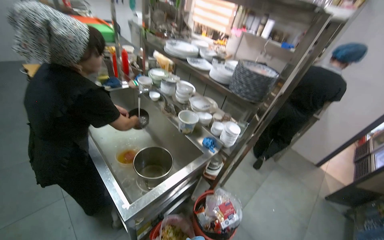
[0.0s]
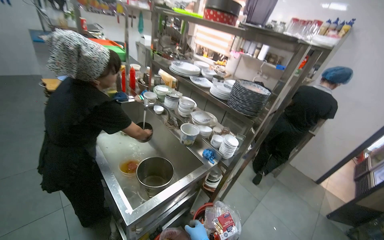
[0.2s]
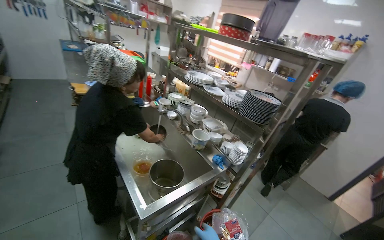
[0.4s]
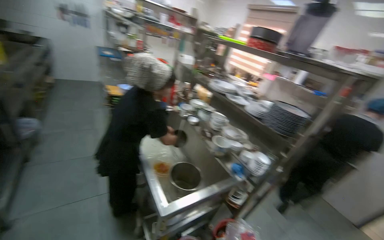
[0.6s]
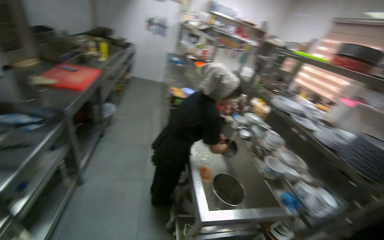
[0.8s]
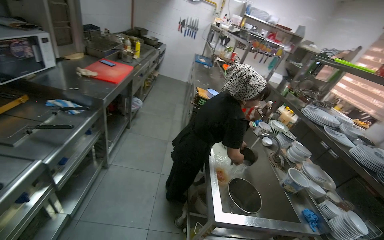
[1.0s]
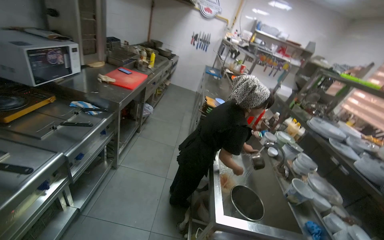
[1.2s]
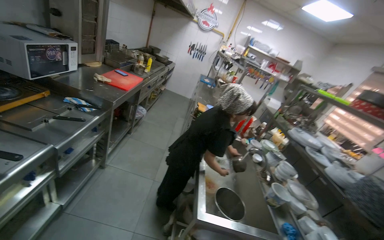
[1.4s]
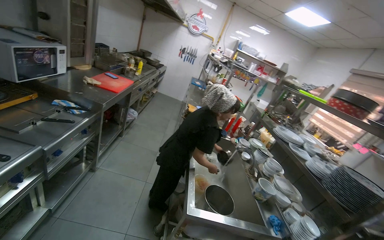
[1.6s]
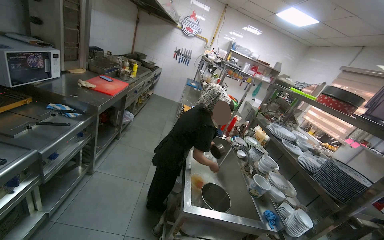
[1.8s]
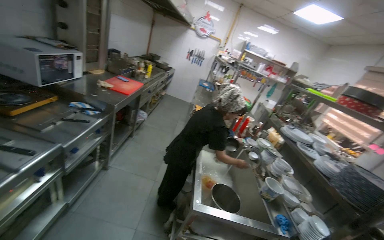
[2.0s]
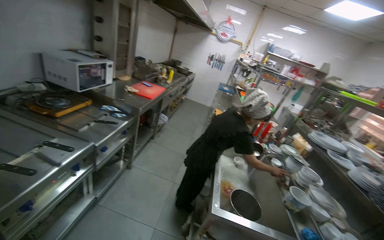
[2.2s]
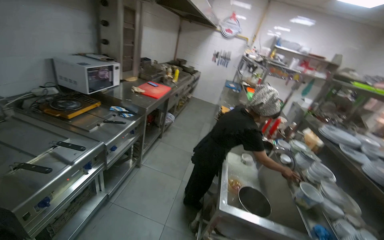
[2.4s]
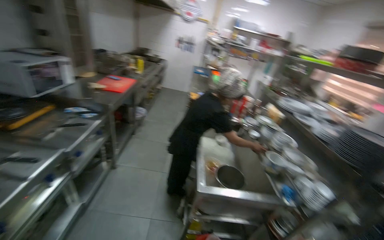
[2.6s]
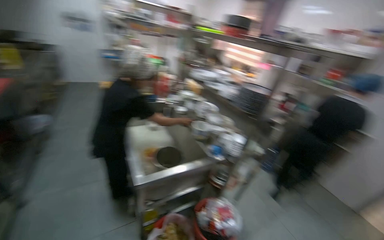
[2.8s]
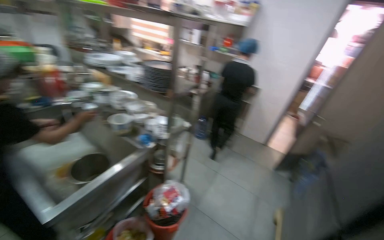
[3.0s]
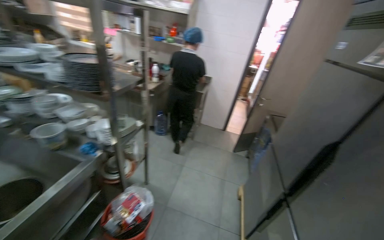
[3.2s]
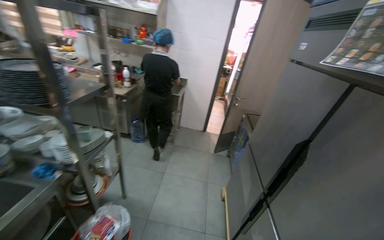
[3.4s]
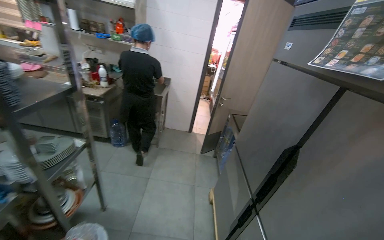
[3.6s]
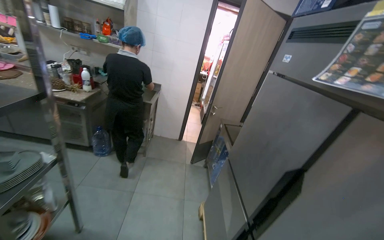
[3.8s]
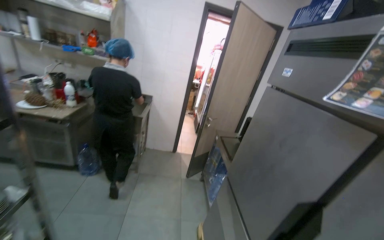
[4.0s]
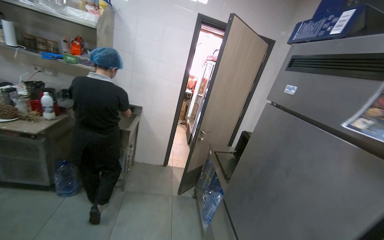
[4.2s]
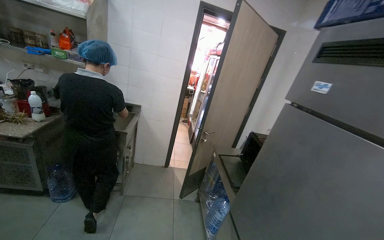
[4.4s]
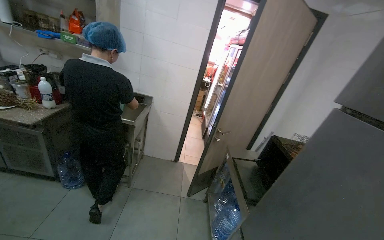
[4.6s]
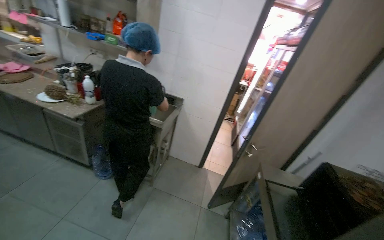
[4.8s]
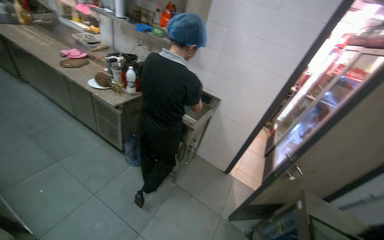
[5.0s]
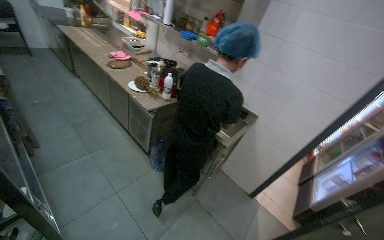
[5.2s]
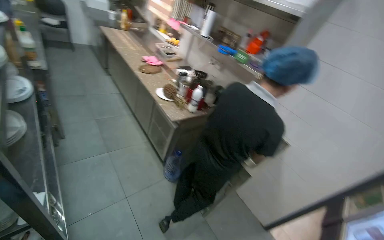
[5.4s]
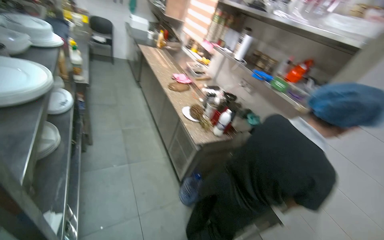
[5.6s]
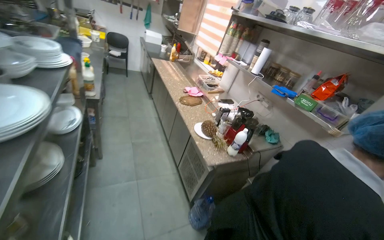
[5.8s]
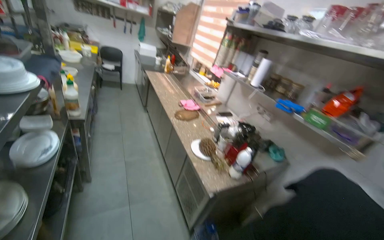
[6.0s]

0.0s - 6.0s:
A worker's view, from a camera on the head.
Job: preparing food.
The whole recording: Organizing kitchen items. The worker organizes the kitchen items.
1.6s - 3.0s: The wearer's head swings some 60 degrees to the right. The wearer looks roughly 15 degrees further downward.
3.0s - 4.4s: The head travels about 80 cm. The wearer's head swings approximately 40 degrees to the right.
4.4s - 6.0s: The camera is carried approximately 90 cm. The head rotates some 70 degrees to the left.

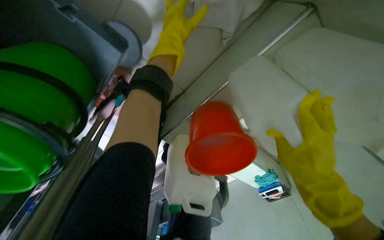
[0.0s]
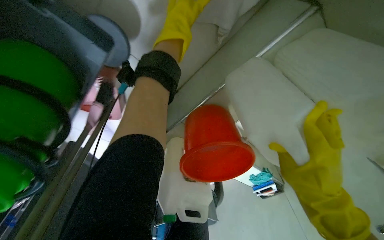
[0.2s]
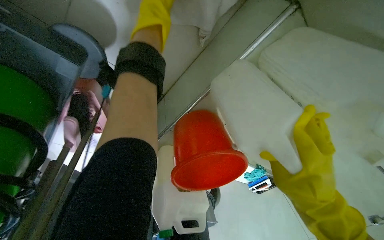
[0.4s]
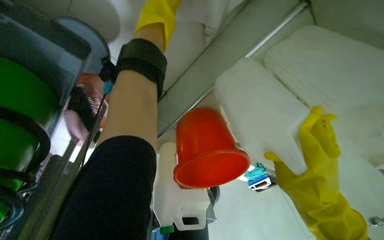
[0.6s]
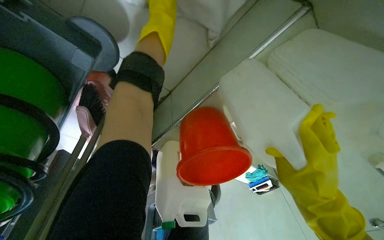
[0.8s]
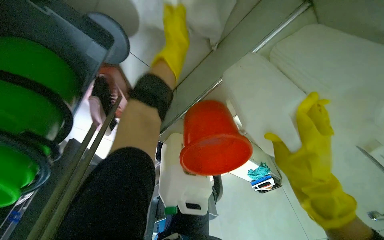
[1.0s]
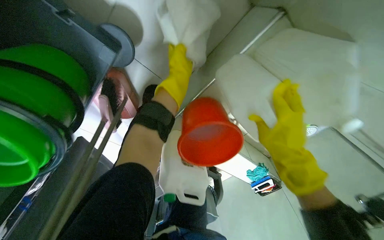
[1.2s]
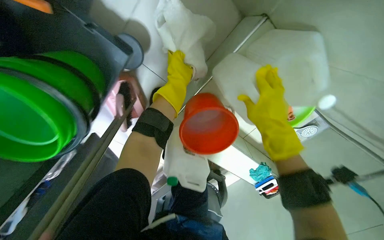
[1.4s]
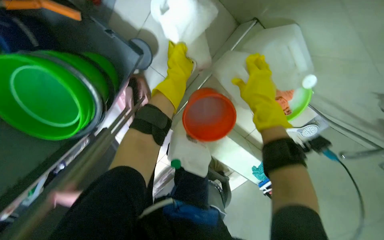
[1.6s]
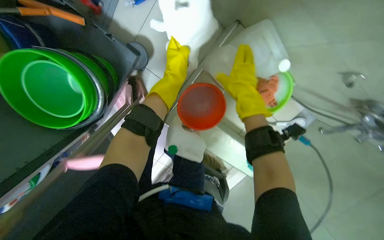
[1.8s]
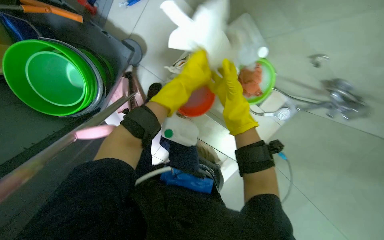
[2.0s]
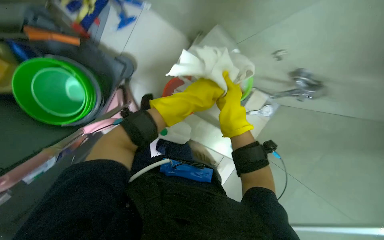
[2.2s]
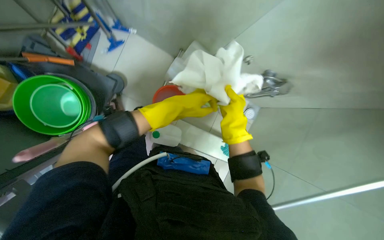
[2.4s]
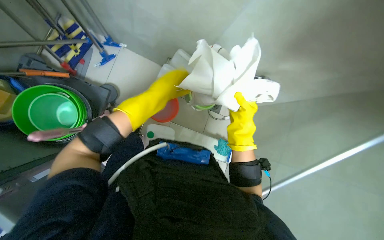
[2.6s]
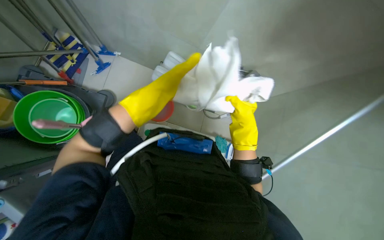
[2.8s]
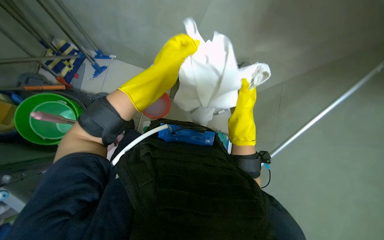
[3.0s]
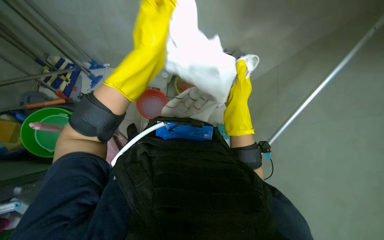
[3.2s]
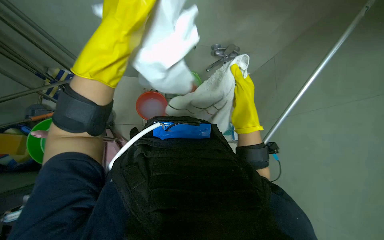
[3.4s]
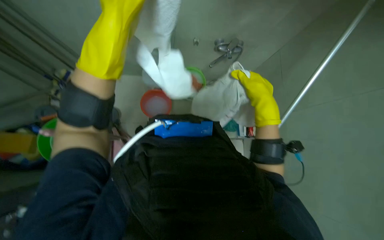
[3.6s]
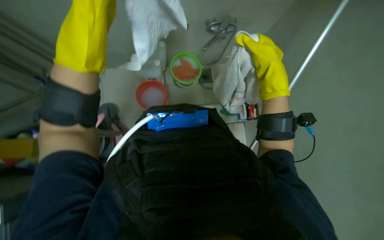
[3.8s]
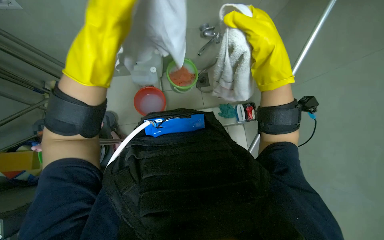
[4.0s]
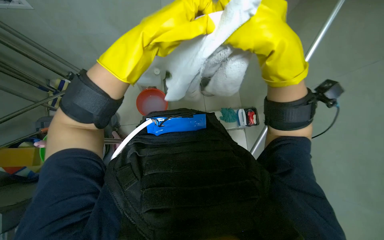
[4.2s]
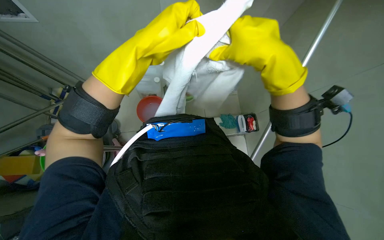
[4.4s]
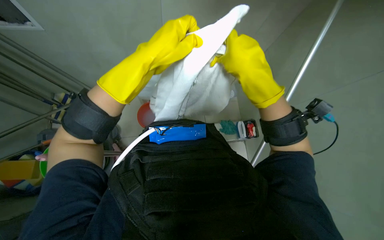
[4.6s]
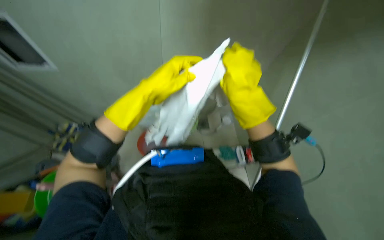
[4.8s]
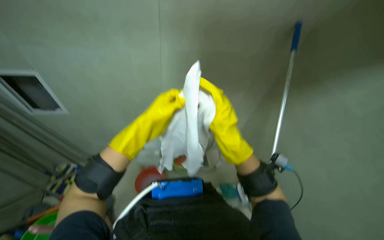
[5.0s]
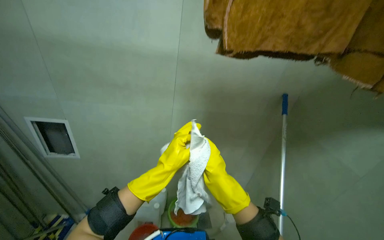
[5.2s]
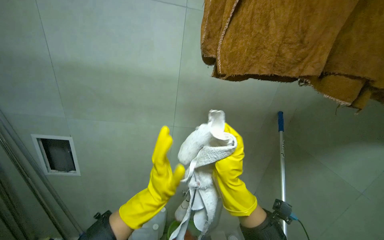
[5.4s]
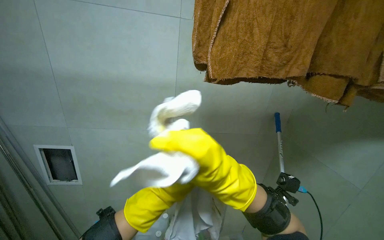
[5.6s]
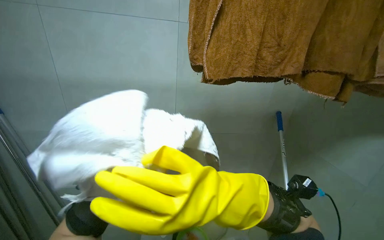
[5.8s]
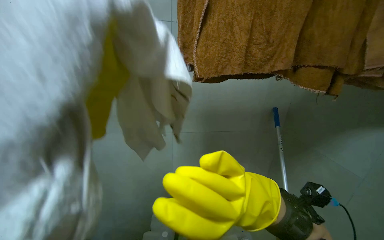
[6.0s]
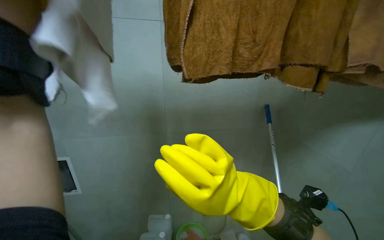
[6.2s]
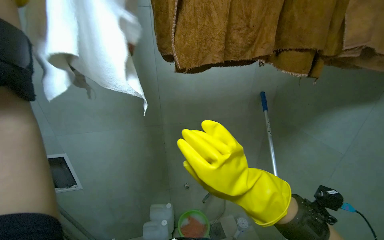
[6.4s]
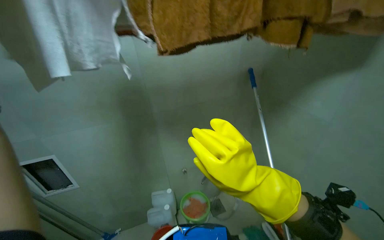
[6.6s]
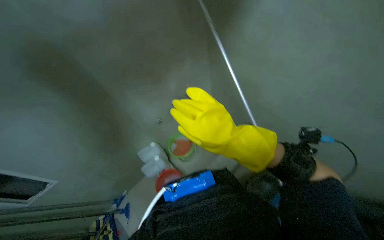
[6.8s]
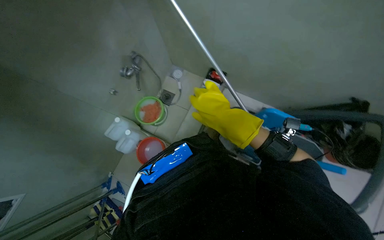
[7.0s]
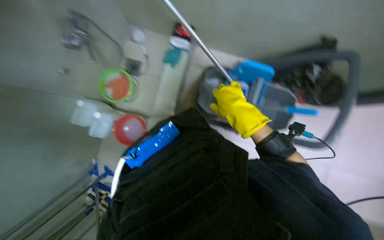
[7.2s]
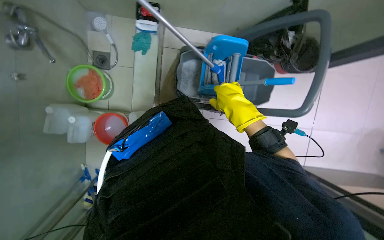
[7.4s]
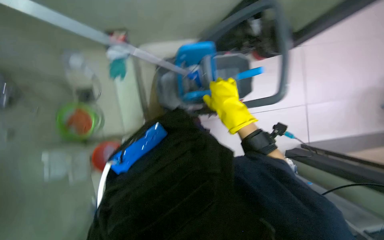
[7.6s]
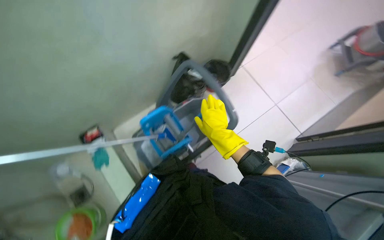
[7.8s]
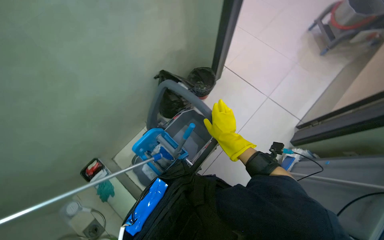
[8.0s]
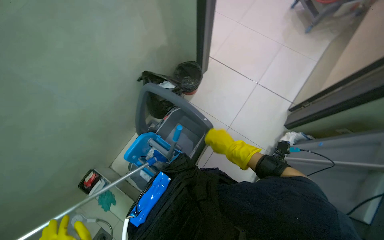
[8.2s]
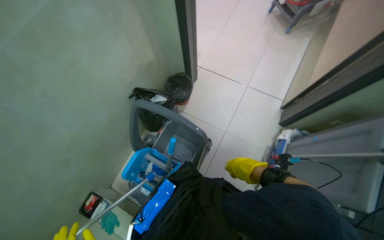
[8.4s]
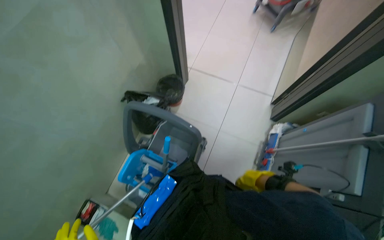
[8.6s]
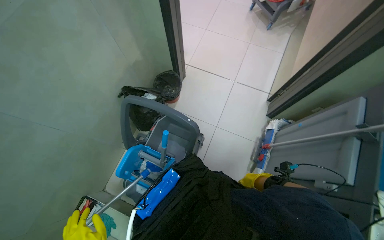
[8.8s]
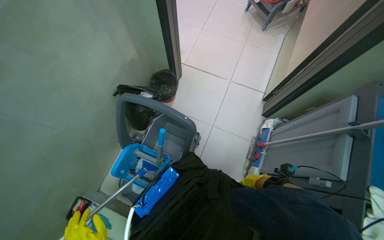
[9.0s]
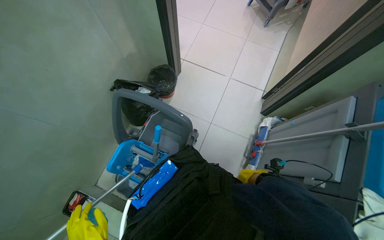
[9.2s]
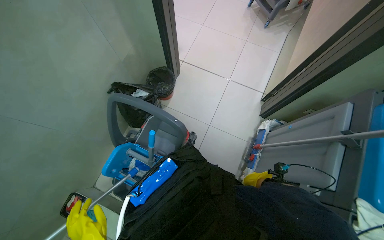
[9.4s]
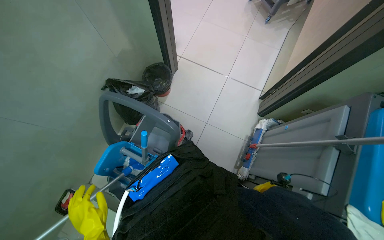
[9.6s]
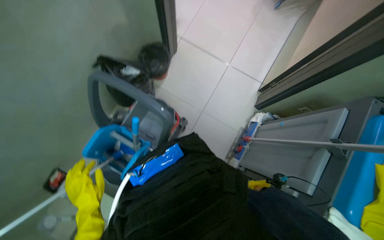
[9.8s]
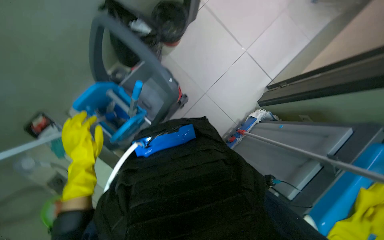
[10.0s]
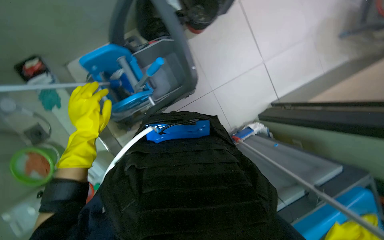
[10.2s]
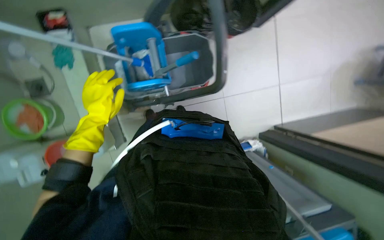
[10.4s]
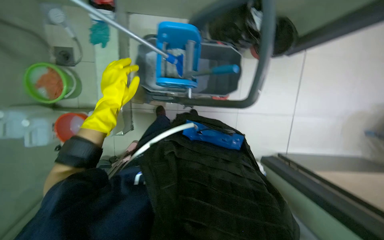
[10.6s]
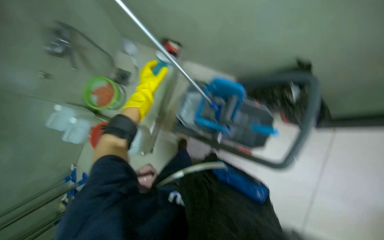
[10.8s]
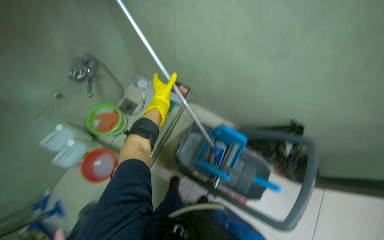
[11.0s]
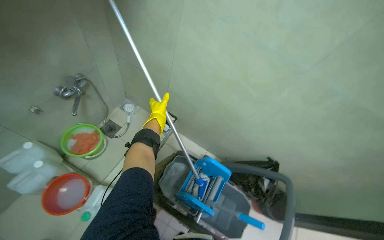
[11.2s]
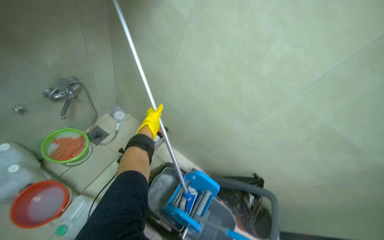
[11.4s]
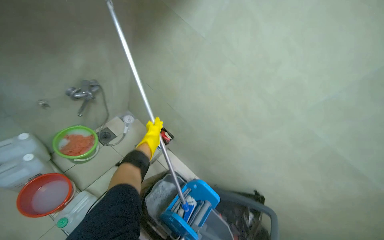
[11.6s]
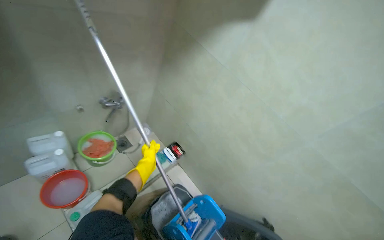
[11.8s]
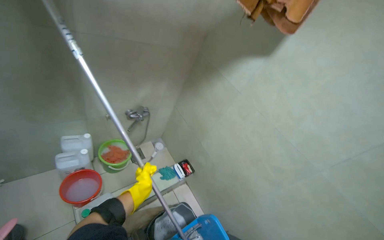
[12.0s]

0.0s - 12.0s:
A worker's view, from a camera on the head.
Job: organizing items.
The whole recording: Moving and organizing cleaning cart. The worker moves the cleaning cart and places a black mat onto it.
0.0s - 1.6s: The view tilts some 15 degrees upward.
1.6s - 3.0s: The camera travels roughly 70 cm. The wearer looks roughly 30 degrees further to the right. The view tilts approximately 30 degrees upward.
3.0s - 4.4s: Both hands travel together nearer to the camera, roughly 15 cm. The left hand moves roughly 10 cm to the left and comes back.
4.4s - 6.0s: The view tips upward by approximately 55 degrees.
6.0s - 7.6s: The wearer's head swings roughly 75 degrees to the right. The view tilts roughly 50 degrees downward.
7.6s - 9.0s: The wearer looks roughly 15 degrees further upward. Everything in view rotates approximately 55 degrees counterclockwise.
9.0s - 10.4s: The wearer looks approximately 20 degrees further downward. Everything in view rotates some 55 degrees clockwise.
10.4s - 12.0s: The view tips upward by roughly 70 degrees. Everything in view rotates approximately 70 degrees clockwise.

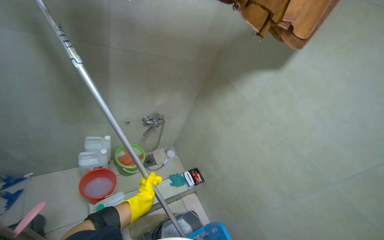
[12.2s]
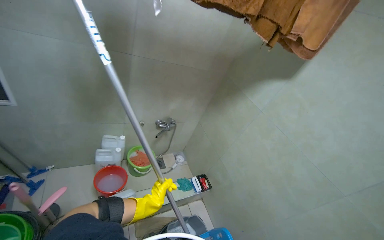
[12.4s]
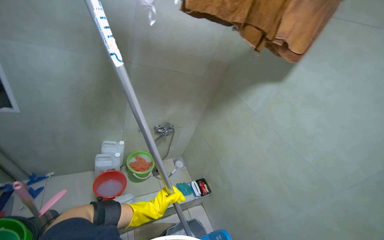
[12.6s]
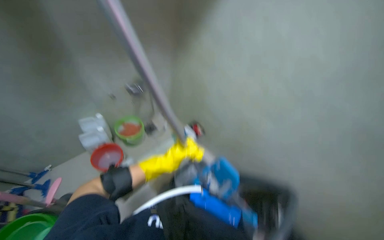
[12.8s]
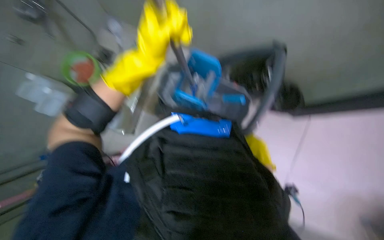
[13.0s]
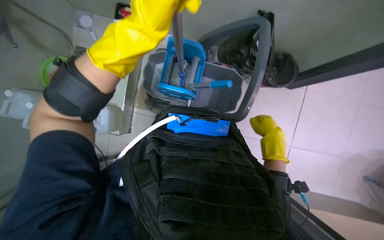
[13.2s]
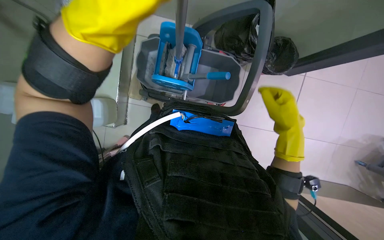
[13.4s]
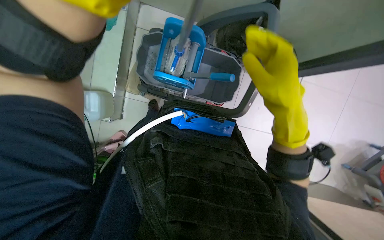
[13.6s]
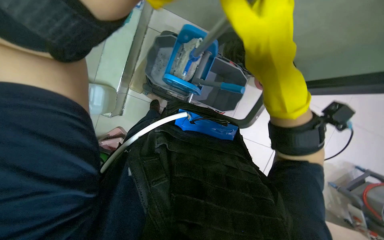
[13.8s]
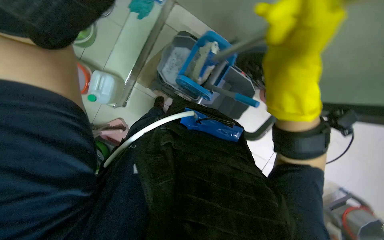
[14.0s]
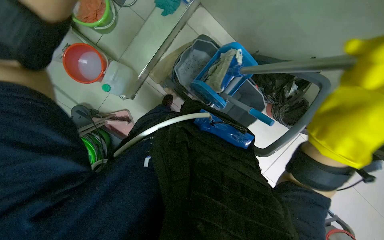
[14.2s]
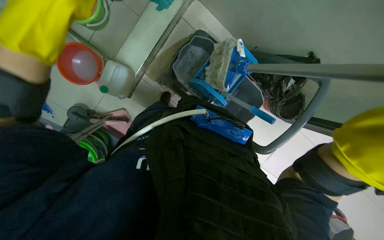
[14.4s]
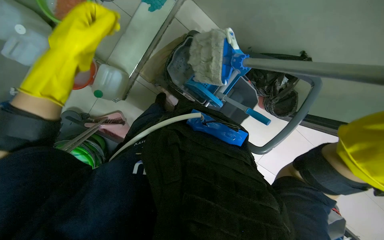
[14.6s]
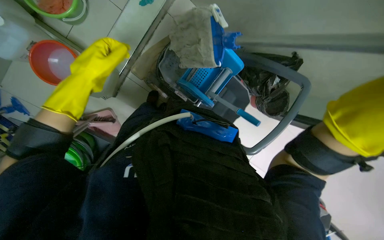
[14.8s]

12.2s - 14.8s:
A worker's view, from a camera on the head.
Job: organizing items.
The whole recording: Moving and organizing cleaning cart. The worker moves the cleaning cart and places a black mat onto it.
12.2s - 13.4s: The view tilts roughly 55 degrees downward. The scene turns approximately 45 degrees counterclockwise in the picture.
